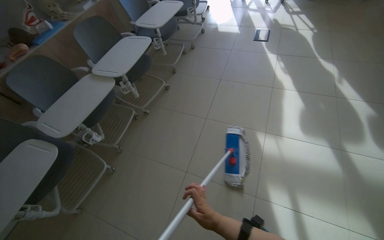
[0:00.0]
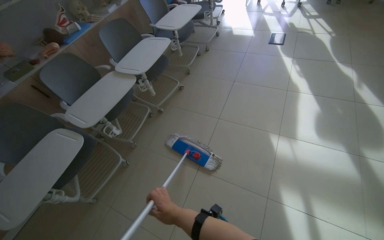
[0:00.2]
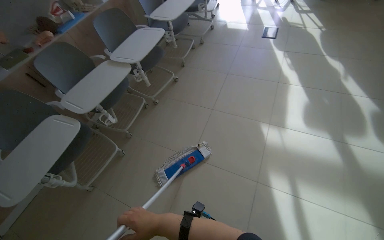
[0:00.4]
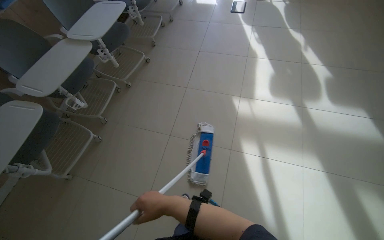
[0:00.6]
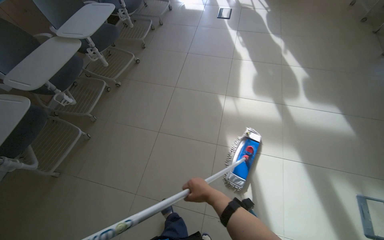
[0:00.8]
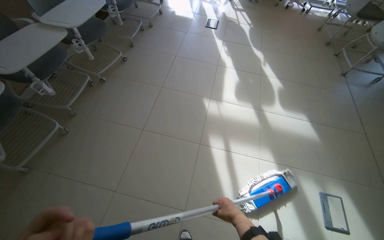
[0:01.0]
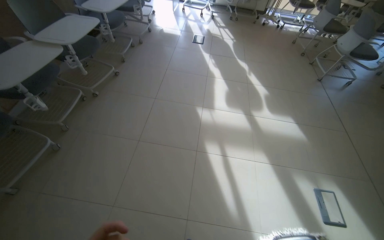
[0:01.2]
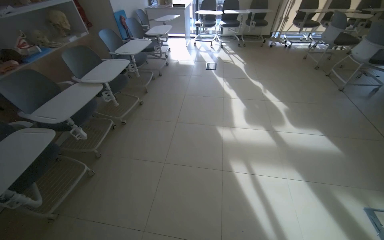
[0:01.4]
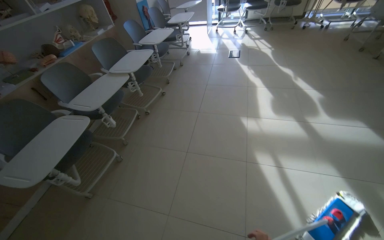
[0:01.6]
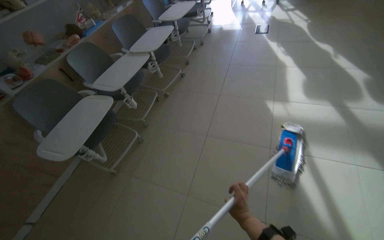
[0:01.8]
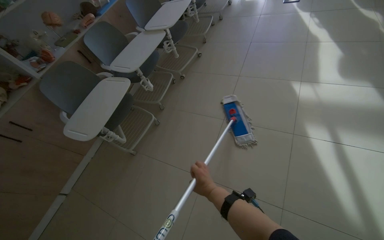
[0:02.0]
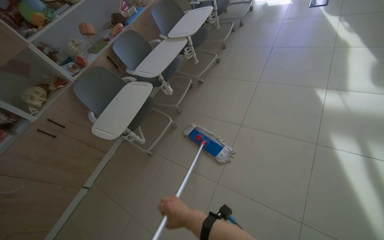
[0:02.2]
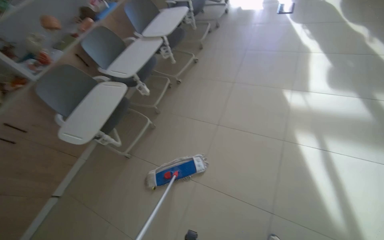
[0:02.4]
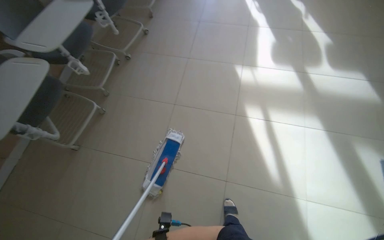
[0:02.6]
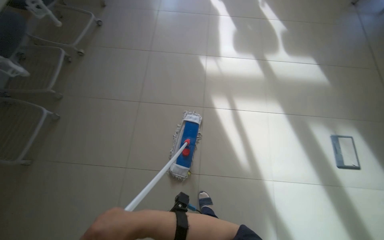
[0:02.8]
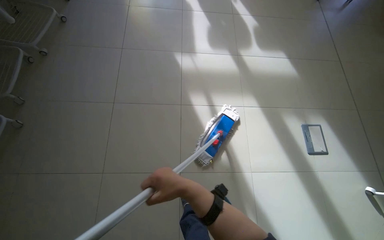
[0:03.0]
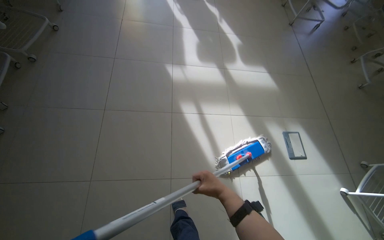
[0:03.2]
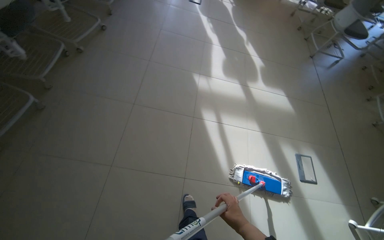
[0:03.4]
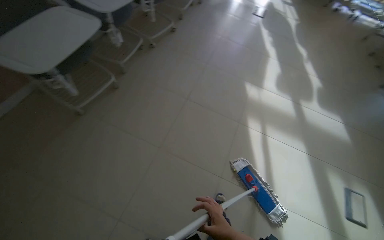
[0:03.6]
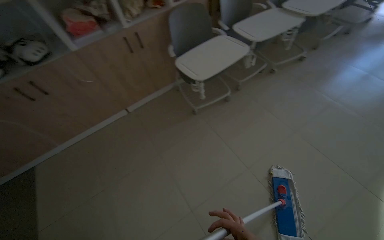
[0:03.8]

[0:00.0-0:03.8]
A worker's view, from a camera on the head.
Job: mopping floor.
The whole recording: Mopping room floor. The worker mops the tiled floor in the room.
0:00.0 to 0:01.2: The wearer moves approximately 50 cm. The view swings about 15 degrees to the right.
0:01.2 to 0:02.6: The wearer looks some 15 degrees further downward.
0:02.6 to 0:03.8: The camera travels roughly 50 cm. The head turns to the left by approximately 40 degrees. The wearer looks roughly 15 degrees further upward.

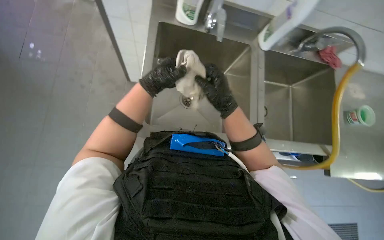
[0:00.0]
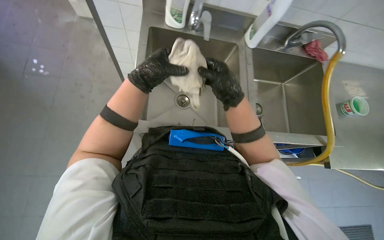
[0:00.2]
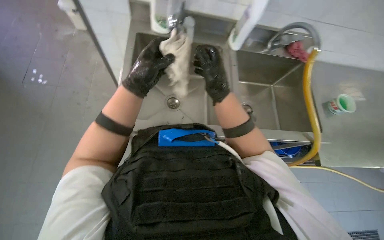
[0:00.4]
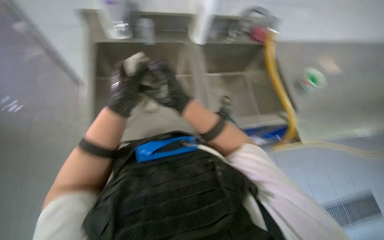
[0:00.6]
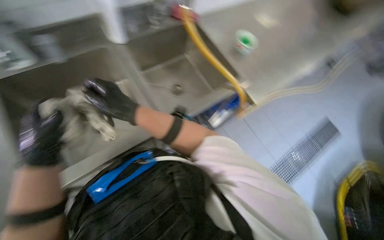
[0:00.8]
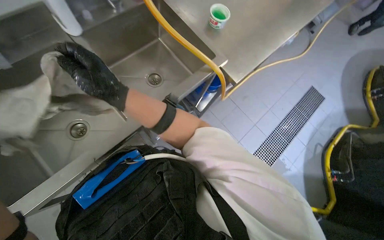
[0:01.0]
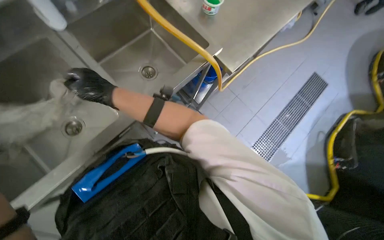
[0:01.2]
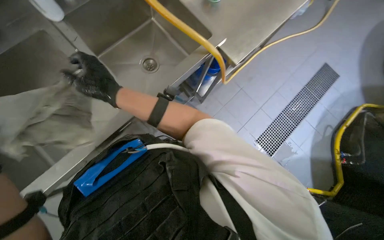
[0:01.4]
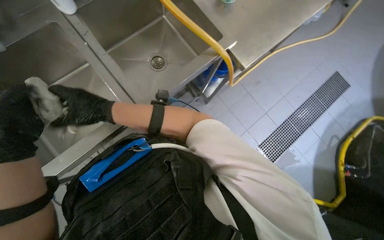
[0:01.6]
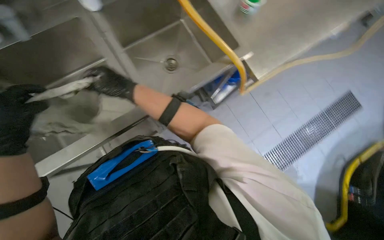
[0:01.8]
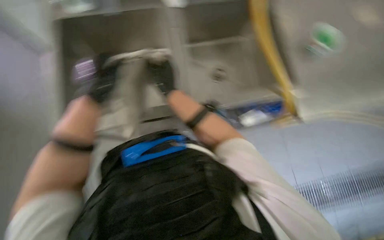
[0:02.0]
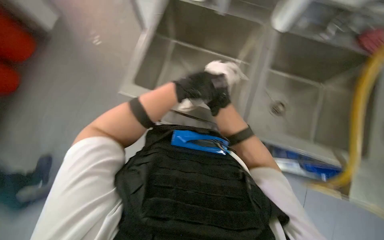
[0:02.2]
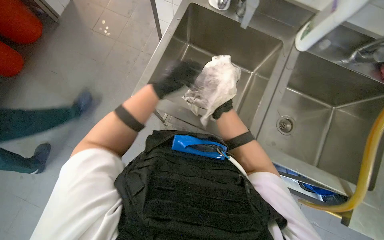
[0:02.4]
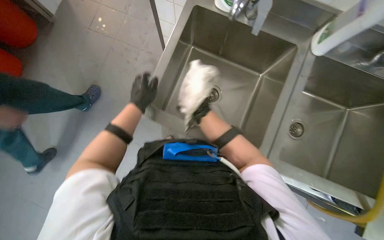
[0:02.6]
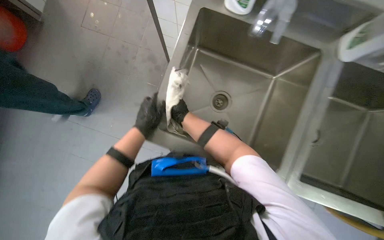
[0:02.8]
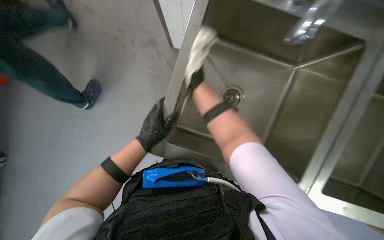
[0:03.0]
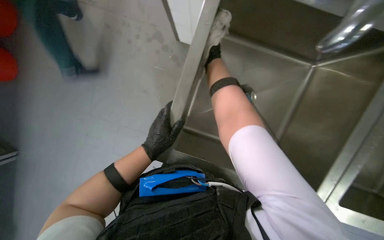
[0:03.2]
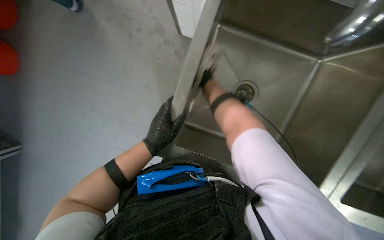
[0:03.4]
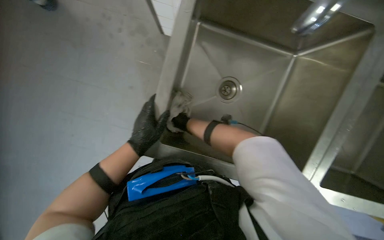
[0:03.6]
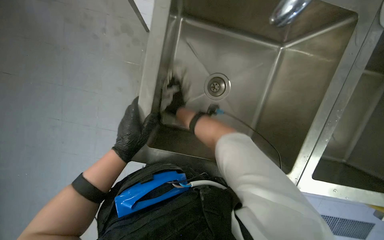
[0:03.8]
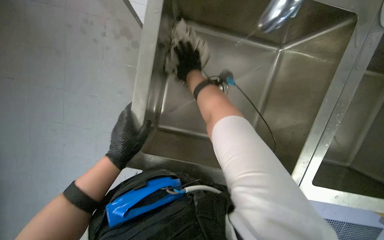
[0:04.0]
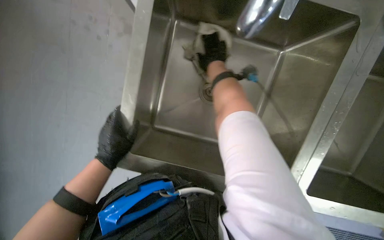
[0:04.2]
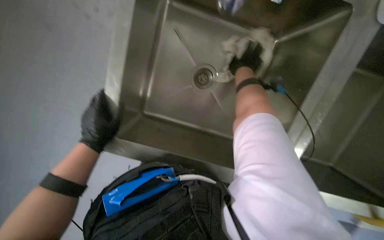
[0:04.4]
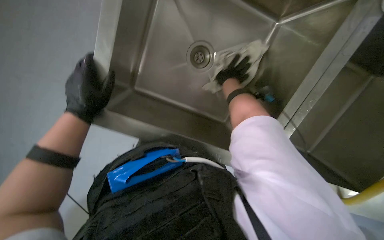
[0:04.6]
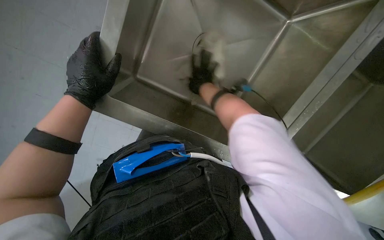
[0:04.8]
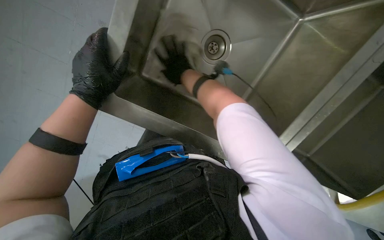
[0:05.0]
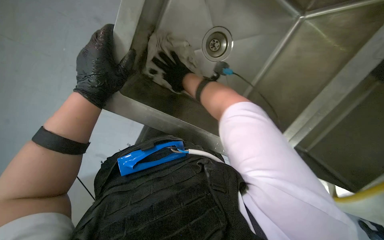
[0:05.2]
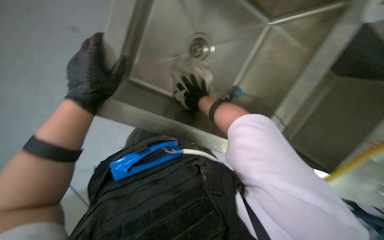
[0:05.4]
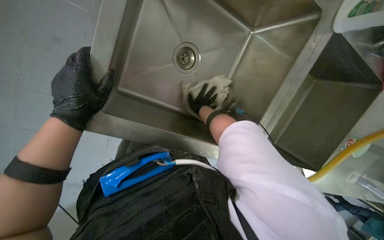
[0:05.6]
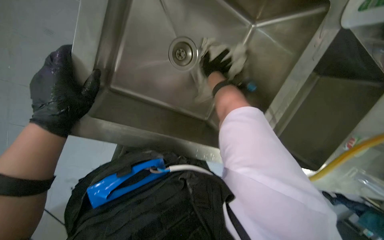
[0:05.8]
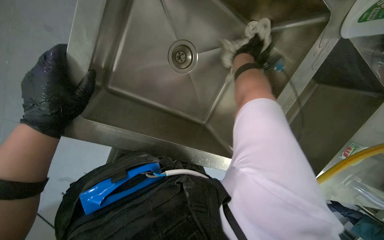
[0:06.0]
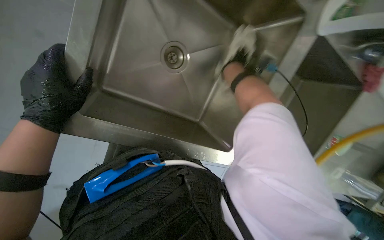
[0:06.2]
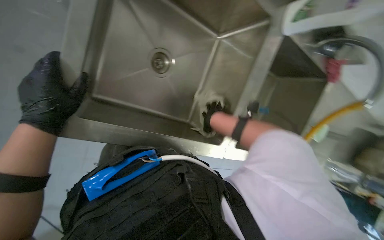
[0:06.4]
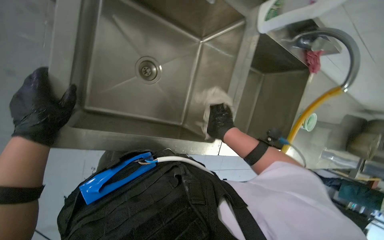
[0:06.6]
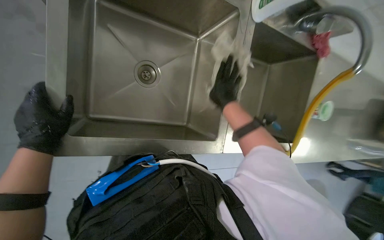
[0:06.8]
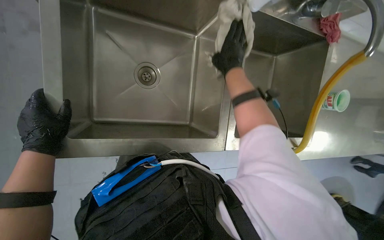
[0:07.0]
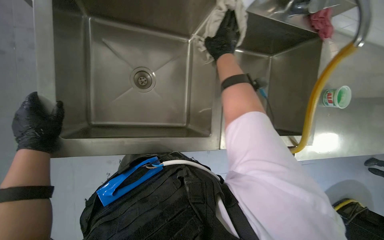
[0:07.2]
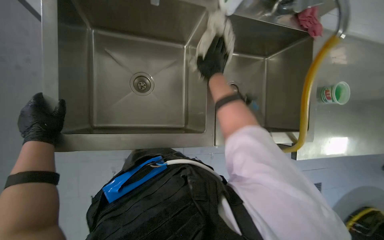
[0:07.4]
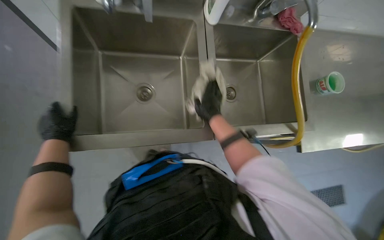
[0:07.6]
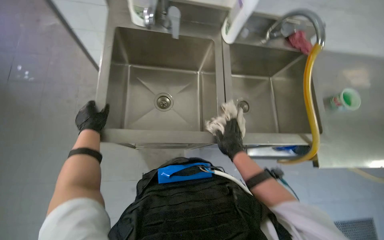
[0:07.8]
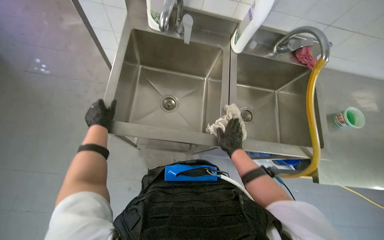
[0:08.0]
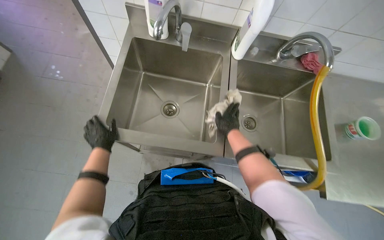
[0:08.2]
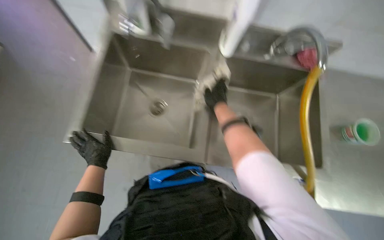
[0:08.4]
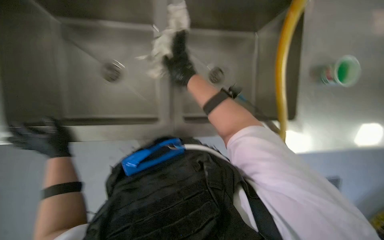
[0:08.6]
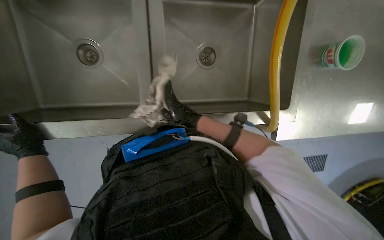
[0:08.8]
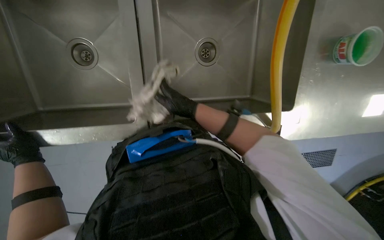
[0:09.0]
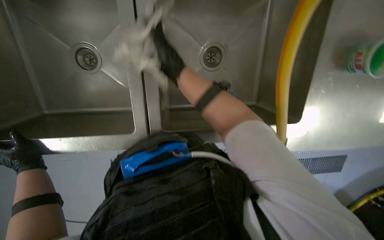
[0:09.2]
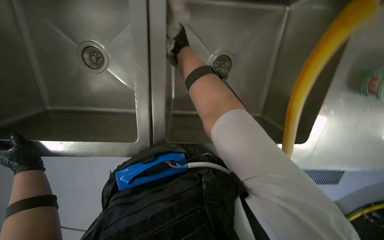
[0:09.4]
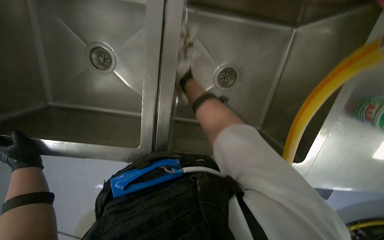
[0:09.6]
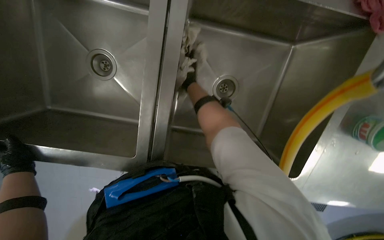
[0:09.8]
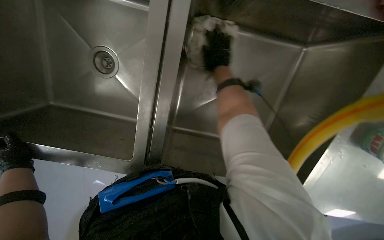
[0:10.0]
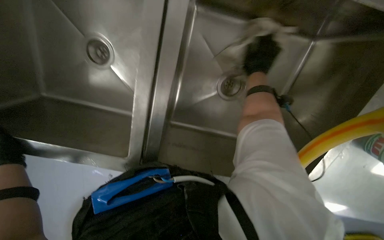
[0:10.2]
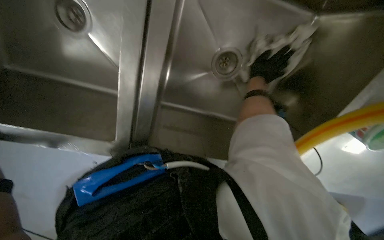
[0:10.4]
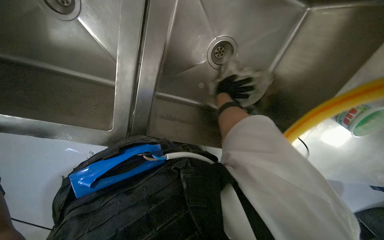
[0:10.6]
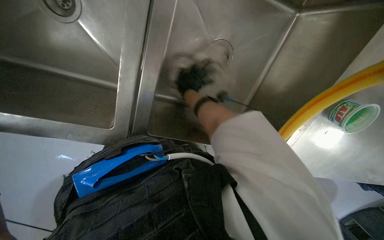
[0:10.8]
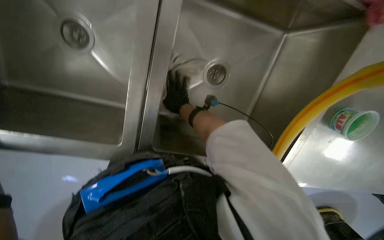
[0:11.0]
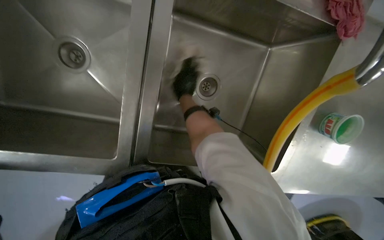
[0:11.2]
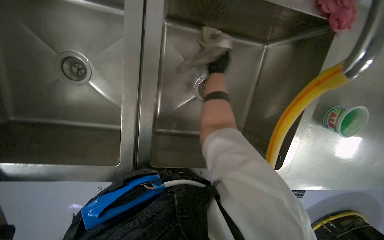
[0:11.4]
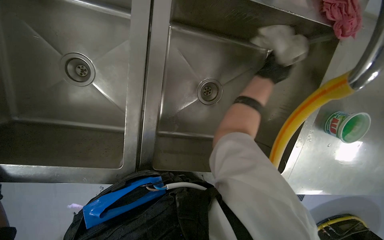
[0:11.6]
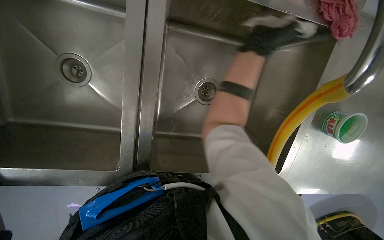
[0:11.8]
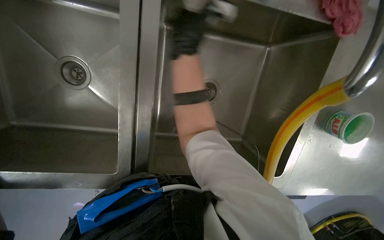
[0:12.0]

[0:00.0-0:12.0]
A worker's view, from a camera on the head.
Job: cleaning kitchen.
The whole recording: Cleaning kitchen sink. The worker cleans the kitchen sink and its drain with a wet cloth.
0:00.0 to 0:01.6: The head turns to the right by roughly 40 degrees.
0:01.6 to 0:03.0: The wearer's head swings roughly 50 degrees to the left.
0:03.0 to 0:04.4: The right hand shifts some 25 cm to the right, and goes farther from the camera and returns, approximately 25 cm each way.
0:06.0 to 0:07.6: The wearer looks about 15 degrees further upward. The scene turns roughly 30 degrees counterclockwise in the picture. The right hand swings up and down the picture, roughly 25 cm each way, with 2 reversals.
0:07.6 to 0:09.0: The right hand moves up and down the picture over about 25 cm, changing direction 2 times. The left hand goes some 15 cm to the left.
0:09.0 to 0:10.4: The view tips downward by roughly 10 degrees. The right hand shifts some 40 cm to the right, up the picture and farther from the camera.
0:10.4 to 0:12.0: The right hand moves left and right over roughly 30 cm, changing direction 2 times.

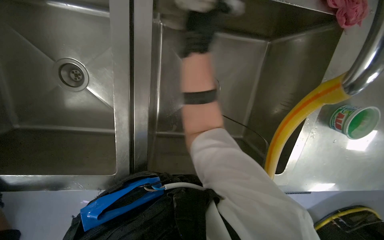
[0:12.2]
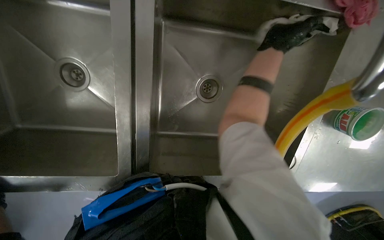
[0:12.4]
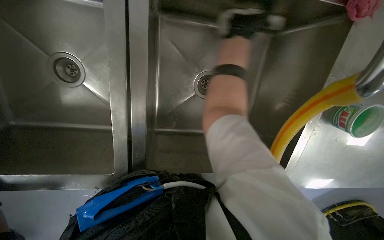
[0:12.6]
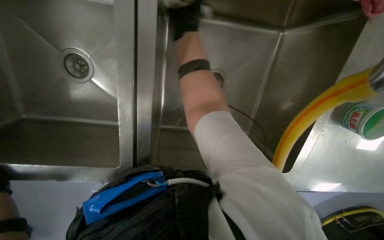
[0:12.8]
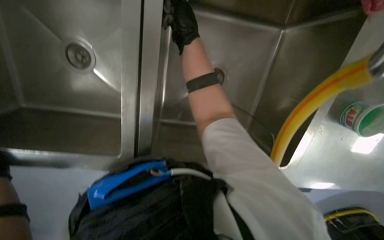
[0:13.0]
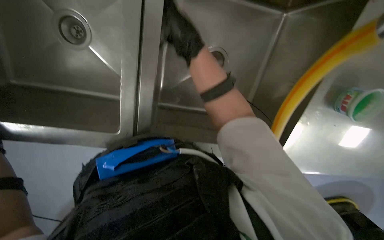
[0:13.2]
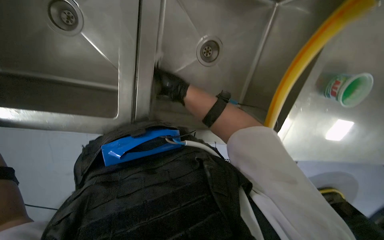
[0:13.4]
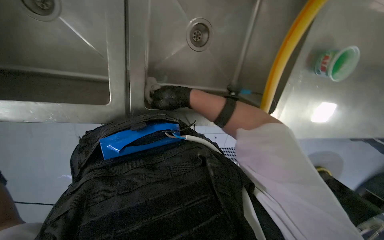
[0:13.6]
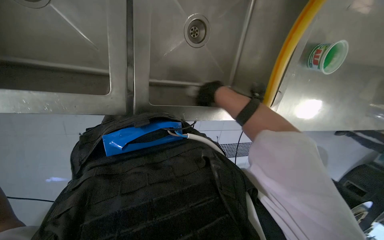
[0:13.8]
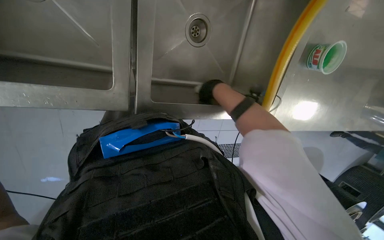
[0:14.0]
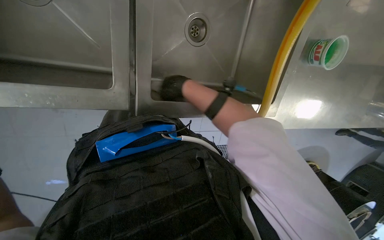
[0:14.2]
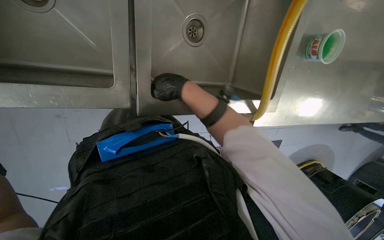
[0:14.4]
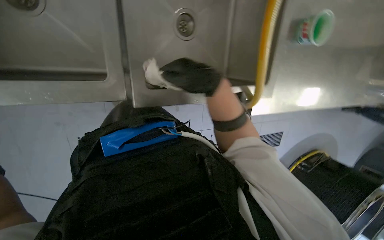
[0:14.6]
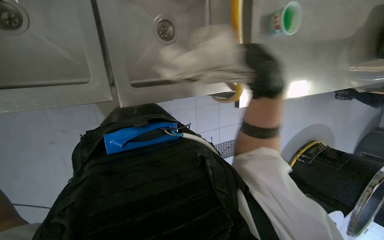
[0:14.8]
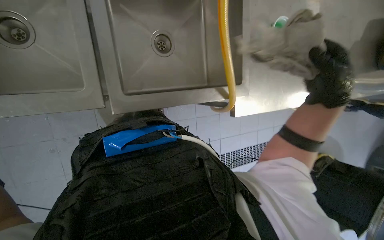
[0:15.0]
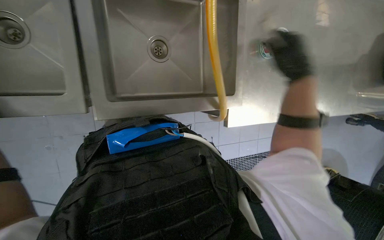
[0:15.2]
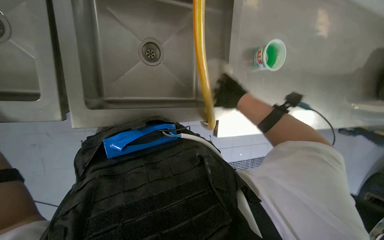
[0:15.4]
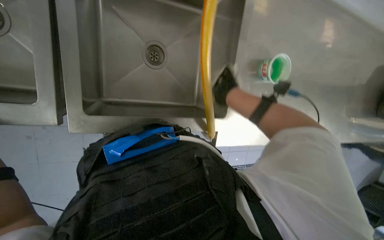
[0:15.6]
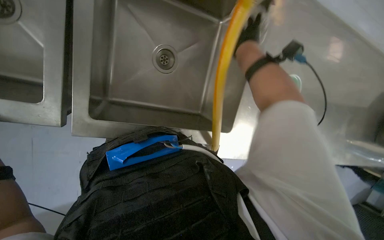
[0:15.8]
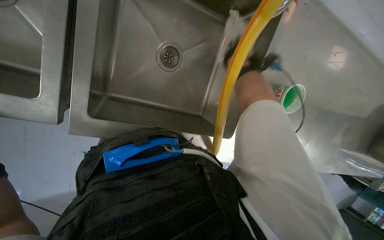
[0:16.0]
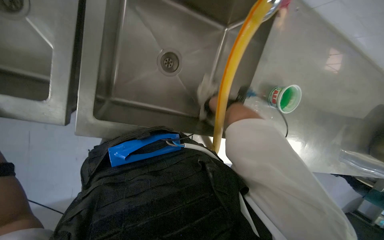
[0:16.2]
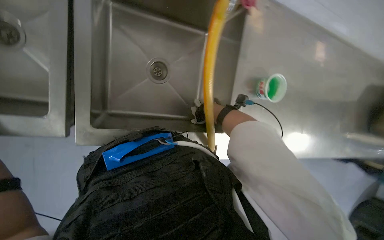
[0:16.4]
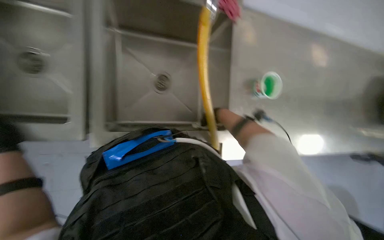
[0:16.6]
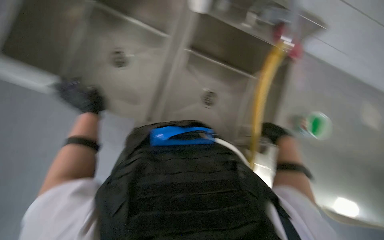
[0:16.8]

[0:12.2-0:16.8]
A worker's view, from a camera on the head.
Job: cleaning kitchen.
The whole recording: Cleaning kitchen sink. The worker cleans the kitchen sink and its drain with a wet cloth.
0:12.2 to 0:13.8: The view tips downward by some 10 degrees.
0:13.8 to 0:15.2: The view tips upward by approximately 15 degrees. The right hand travels to the right and nearer to the camera by roughly 25 cm.
0:15.2 to 0:16.8: The camera is aimed approximately 15 degrees further to the left. The view tilts some 10 degrees upward.
